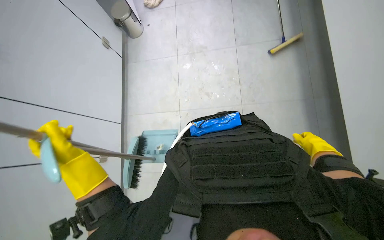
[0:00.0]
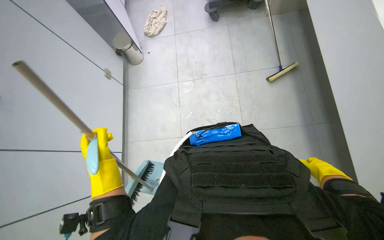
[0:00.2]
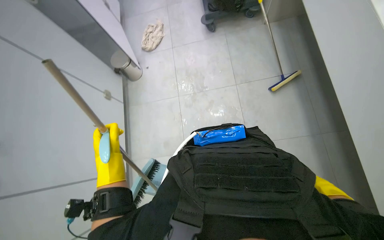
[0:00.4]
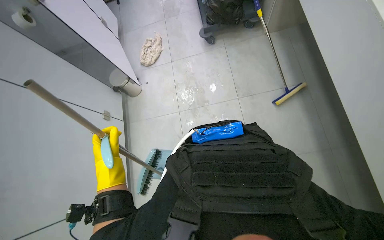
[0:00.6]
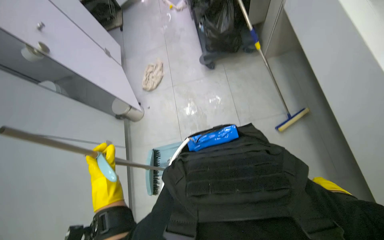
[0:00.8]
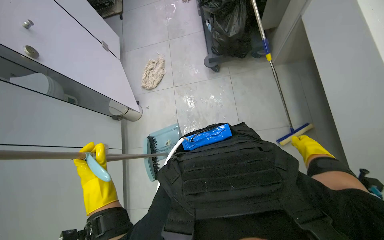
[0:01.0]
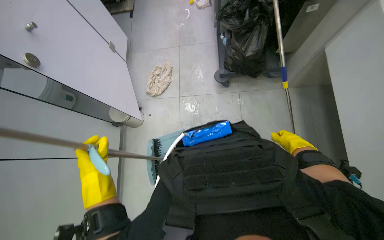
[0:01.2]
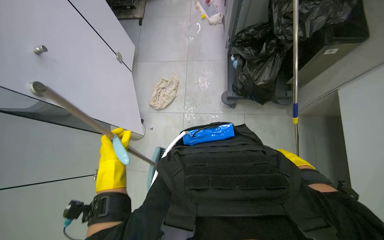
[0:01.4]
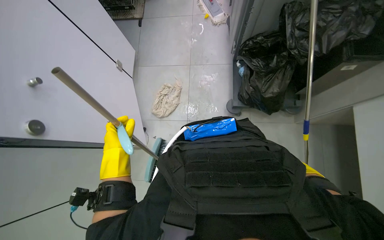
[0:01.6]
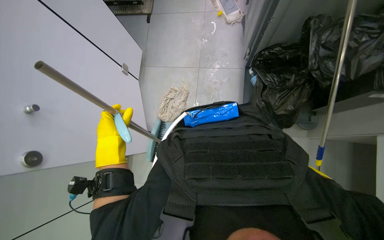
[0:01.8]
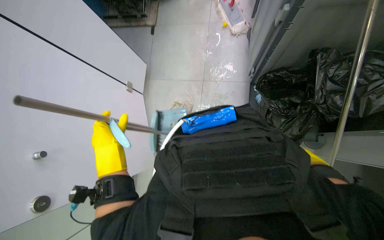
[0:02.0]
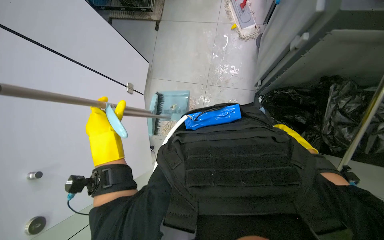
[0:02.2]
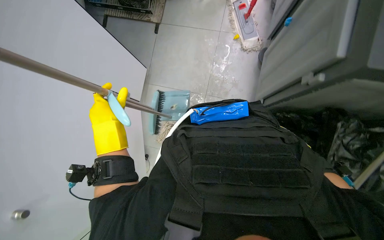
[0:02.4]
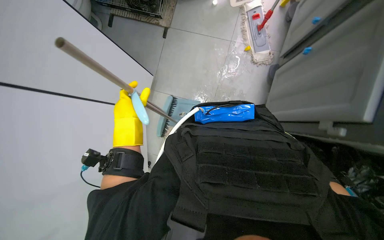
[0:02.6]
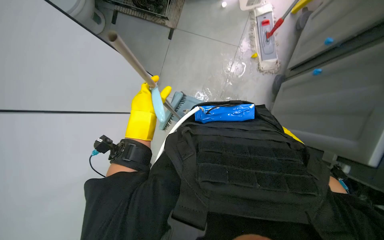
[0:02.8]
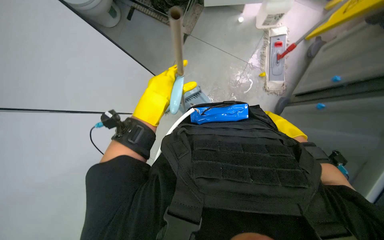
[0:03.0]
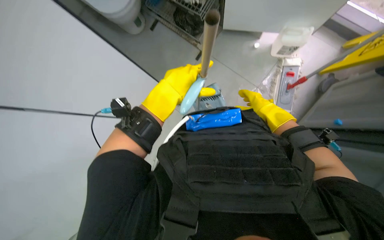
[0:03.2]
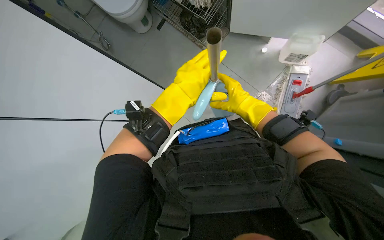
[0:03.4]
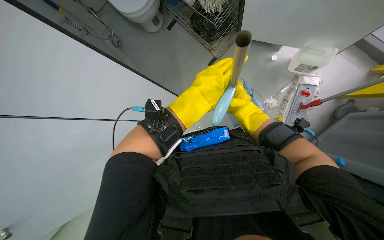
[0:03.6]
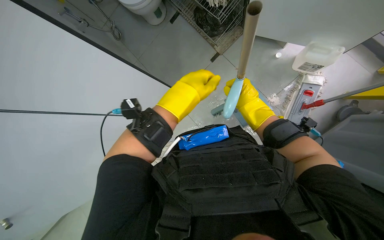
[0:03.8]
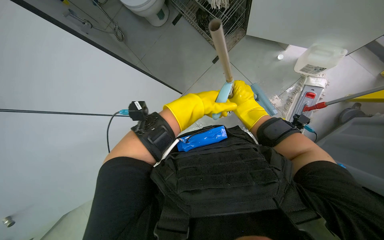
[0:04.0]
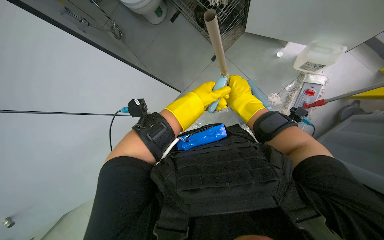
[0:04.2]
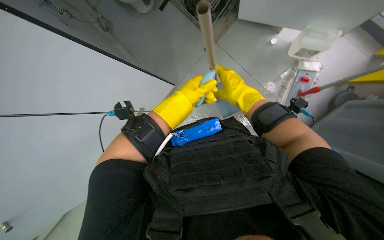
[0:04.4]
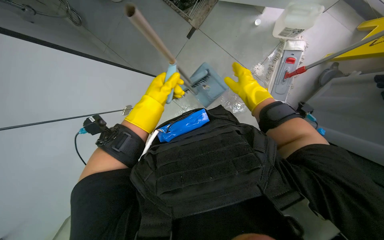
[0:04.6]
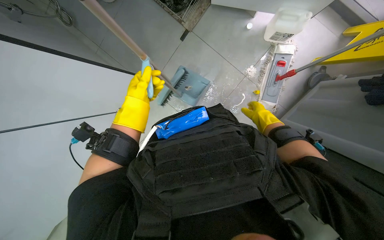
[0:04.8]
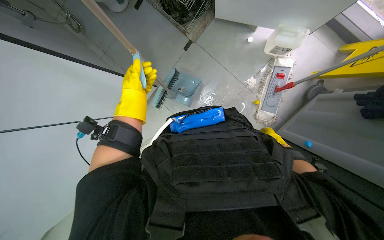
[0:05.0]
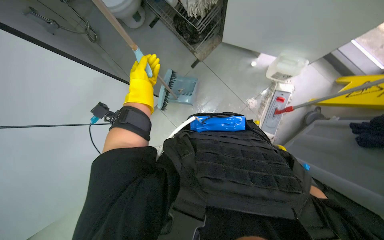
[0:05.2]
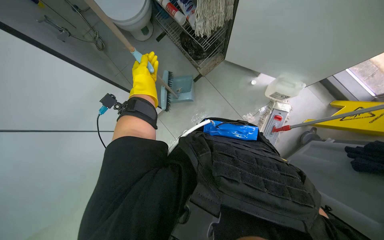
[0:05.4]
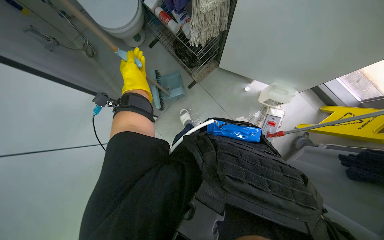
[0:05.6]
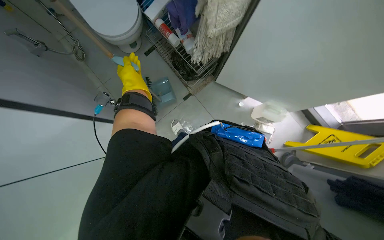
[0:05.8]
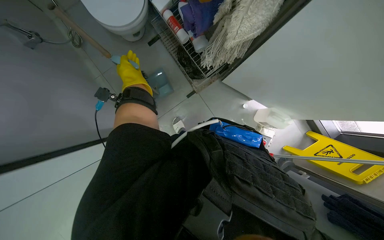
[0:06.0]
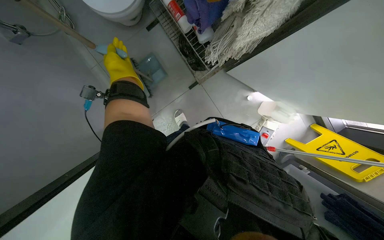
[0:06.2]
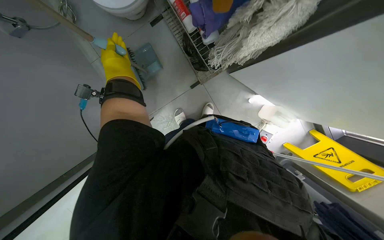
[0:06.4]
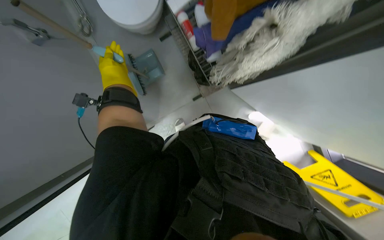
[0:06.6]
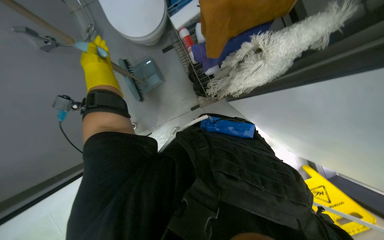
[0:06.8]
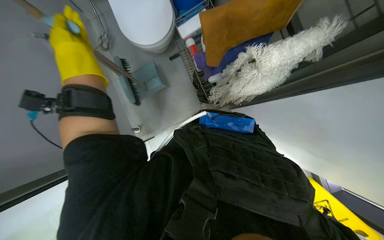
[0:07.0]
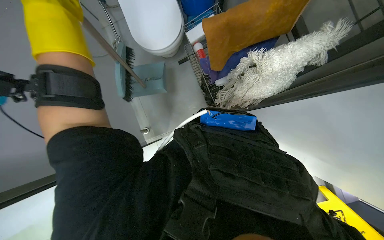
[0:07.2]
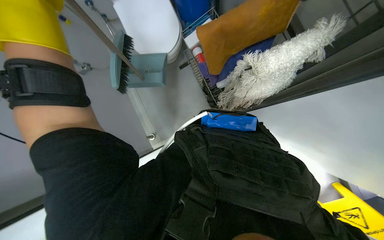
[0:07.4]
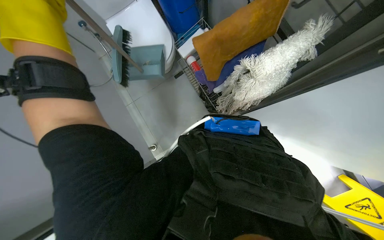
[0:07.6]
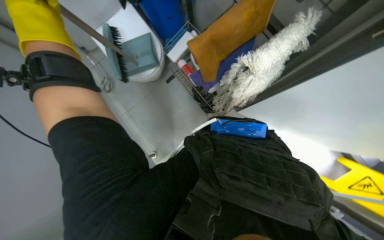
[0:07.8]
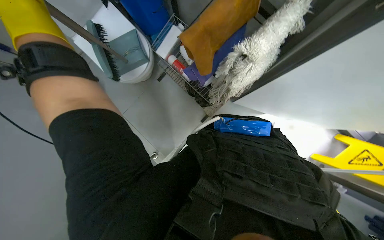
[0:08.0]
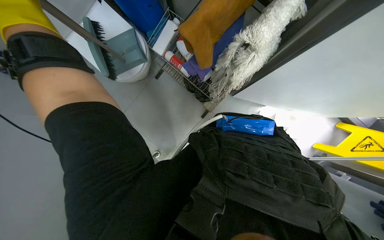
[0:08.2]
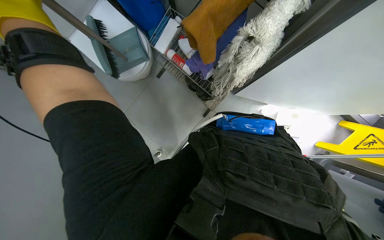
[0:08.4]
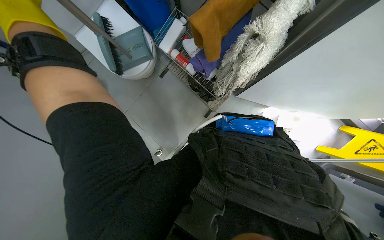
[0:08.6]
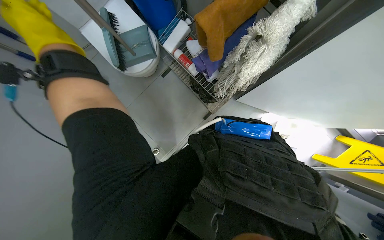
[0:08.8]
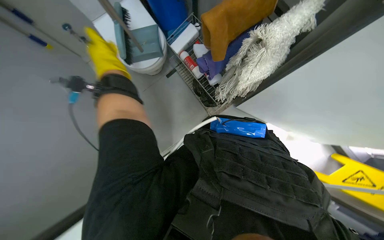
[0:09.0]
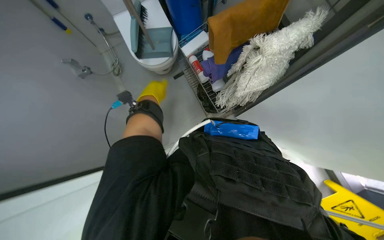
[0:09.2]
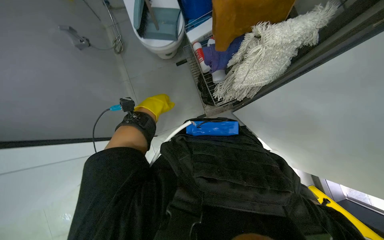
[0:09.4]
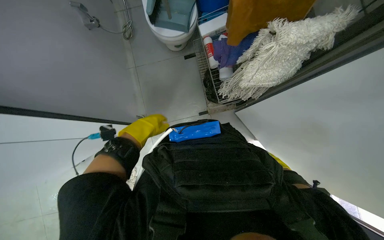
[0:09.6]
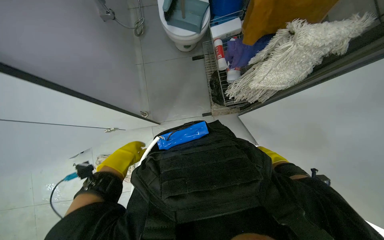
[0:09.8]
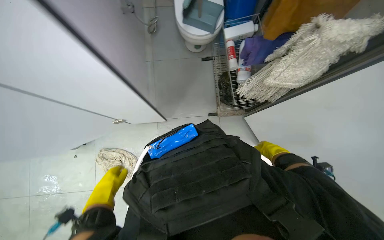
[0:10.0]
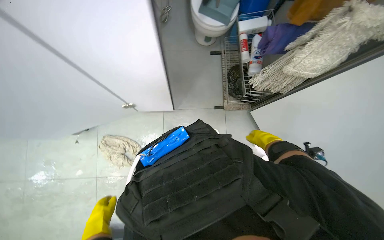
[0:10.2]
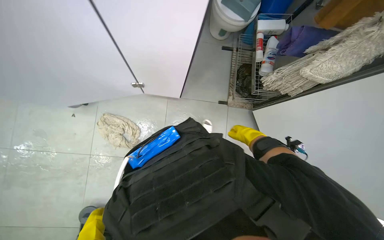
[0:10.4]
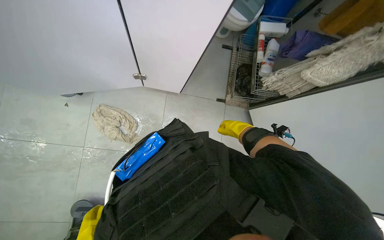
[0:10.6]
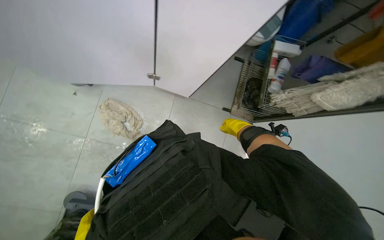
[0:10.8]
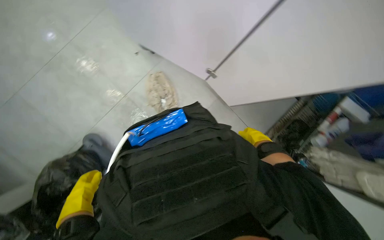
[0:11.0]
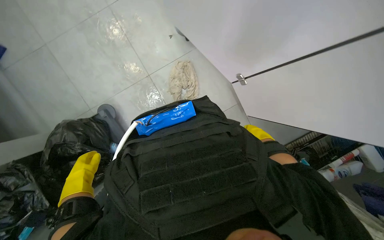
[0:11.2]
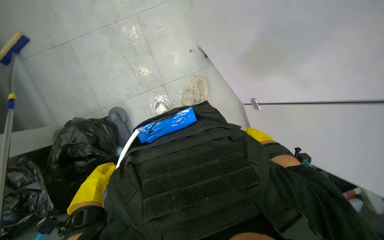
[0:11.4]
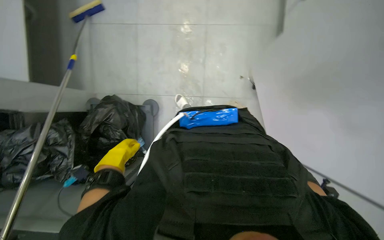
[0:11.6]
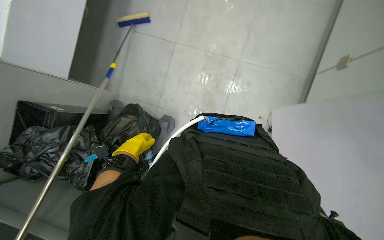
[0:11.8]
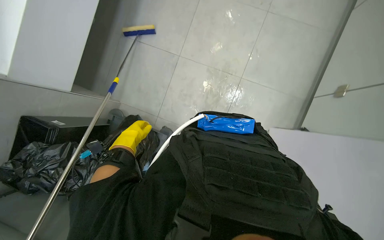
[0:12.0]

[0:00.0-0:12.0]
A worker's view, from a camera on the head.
Job: organizing items.
The whole recording: Washing and storing broom and dustpan. The worker washes the broom and dustpan in the sink, puts them away in their place, and organizes the cleaning supplies.
0:00.0 to 0:01.6: The wearer moves approximately 70 cm. The view tips upward by about 20 degrees.
0:01.6 to 0:03.0: The left hand heads up the picture, covering some 30 cm.
0:03.0 to 0:04.4: The left hand shifts some 15 cm to the right and farther from the camera.
0:04.4 to 0:06.0: The view swings roughly 15 degrees to the right. The left hand heads up the picture, to the left and farther from the camera, covering roughly 50 cm.
0:09.0 to 0:10.4: The head travels about 50 cm. The scene turns about 45 degrees clockwise in the picture.
0:10.4 to 0:12.0: The wearer looks some 15 degrees further upward. The scene rotates clockwise by approximately 80 degrees.

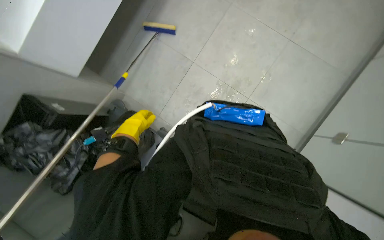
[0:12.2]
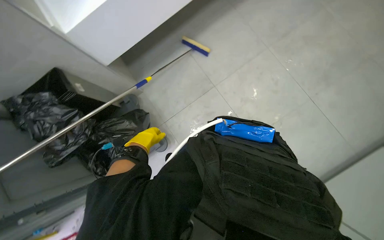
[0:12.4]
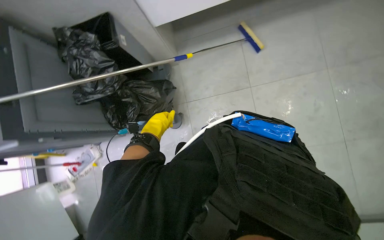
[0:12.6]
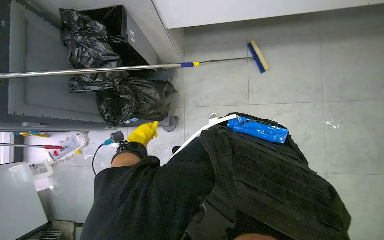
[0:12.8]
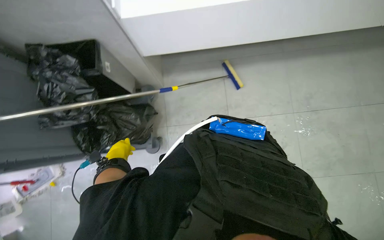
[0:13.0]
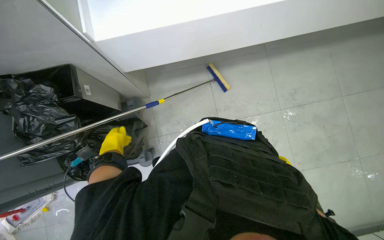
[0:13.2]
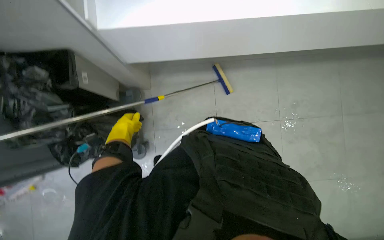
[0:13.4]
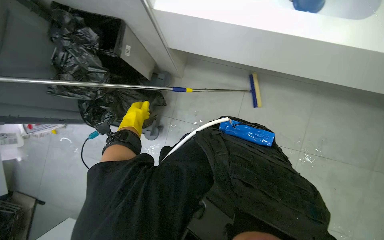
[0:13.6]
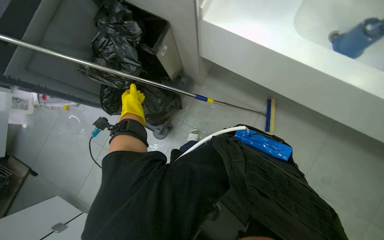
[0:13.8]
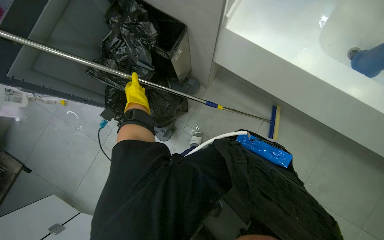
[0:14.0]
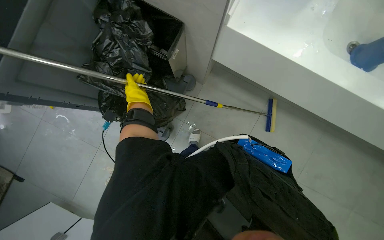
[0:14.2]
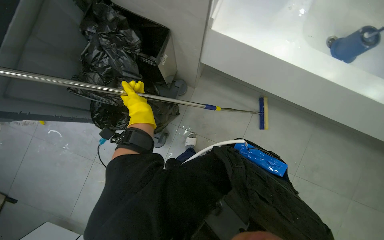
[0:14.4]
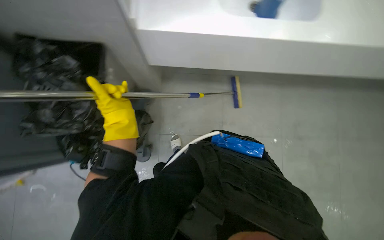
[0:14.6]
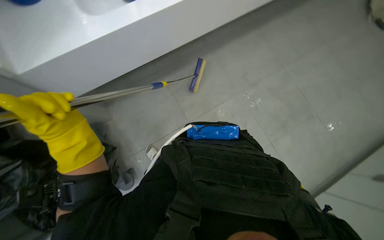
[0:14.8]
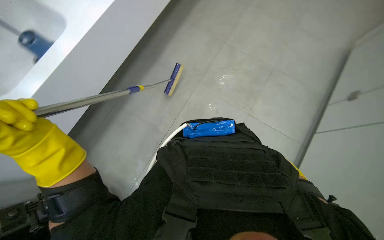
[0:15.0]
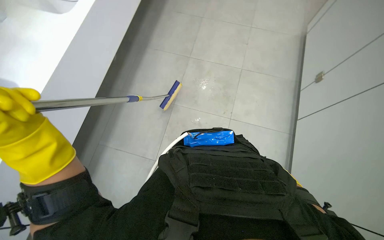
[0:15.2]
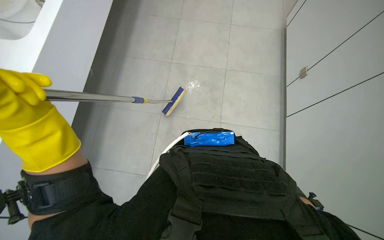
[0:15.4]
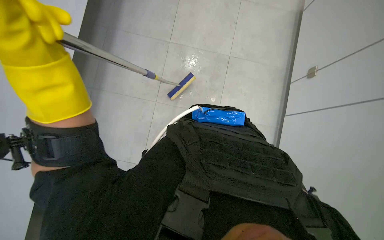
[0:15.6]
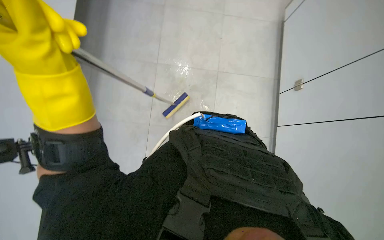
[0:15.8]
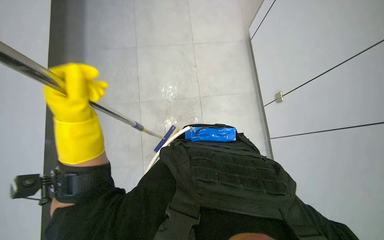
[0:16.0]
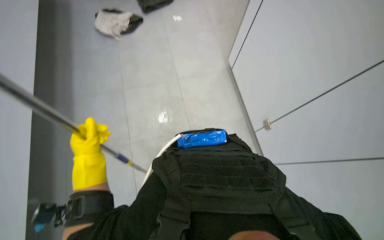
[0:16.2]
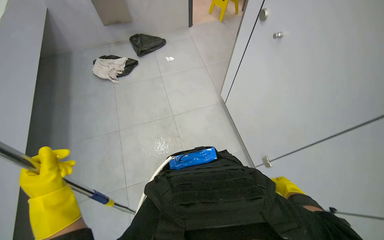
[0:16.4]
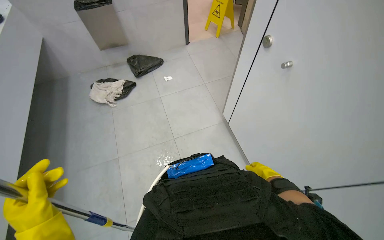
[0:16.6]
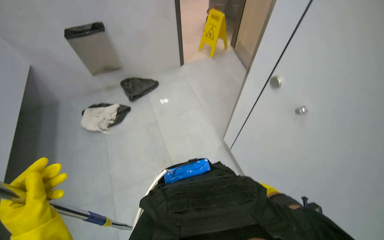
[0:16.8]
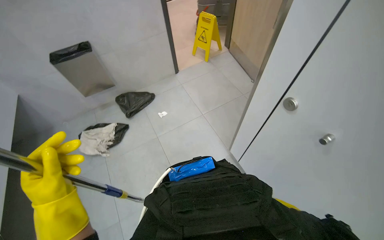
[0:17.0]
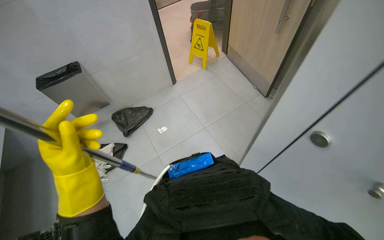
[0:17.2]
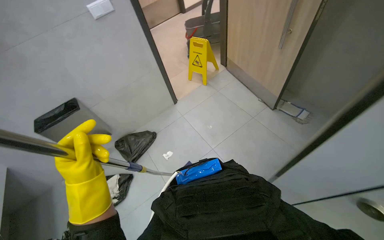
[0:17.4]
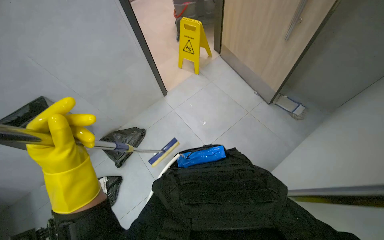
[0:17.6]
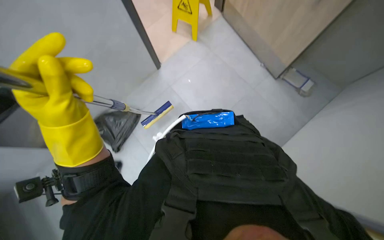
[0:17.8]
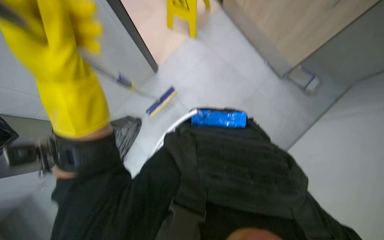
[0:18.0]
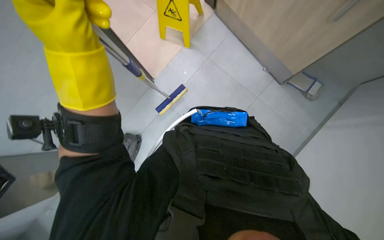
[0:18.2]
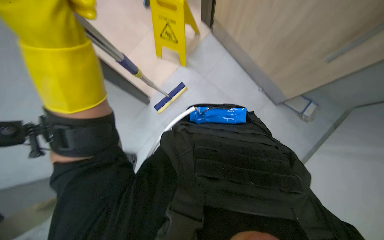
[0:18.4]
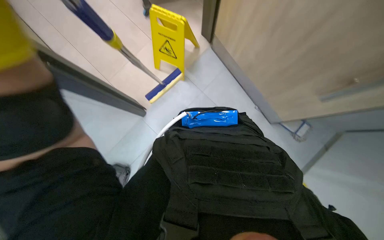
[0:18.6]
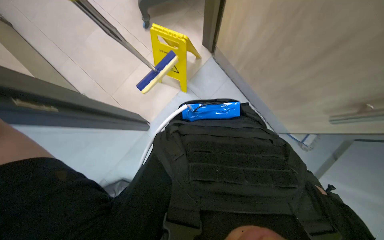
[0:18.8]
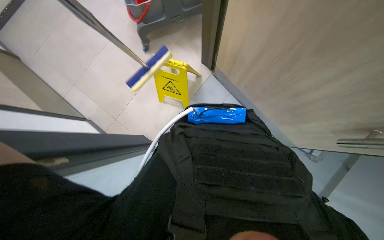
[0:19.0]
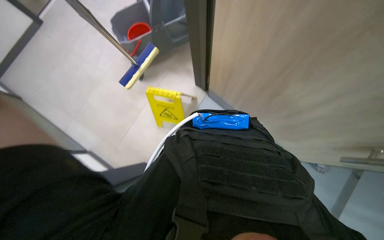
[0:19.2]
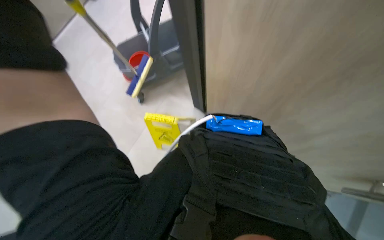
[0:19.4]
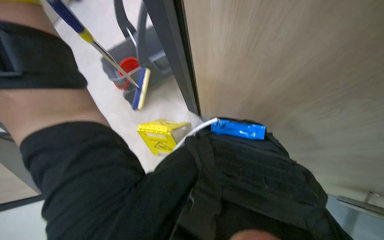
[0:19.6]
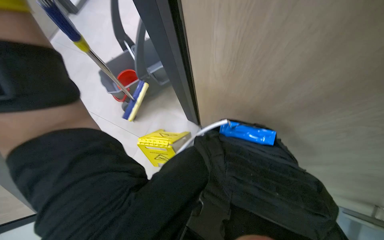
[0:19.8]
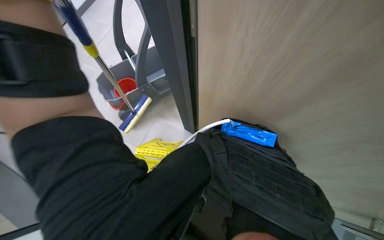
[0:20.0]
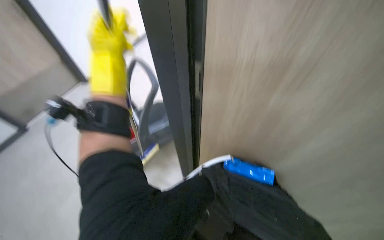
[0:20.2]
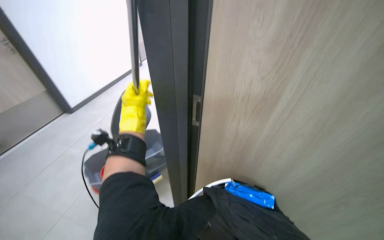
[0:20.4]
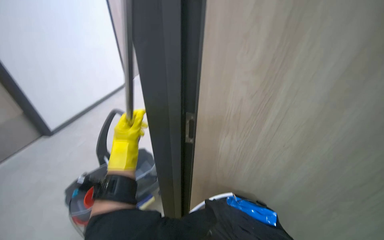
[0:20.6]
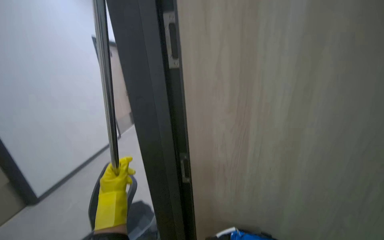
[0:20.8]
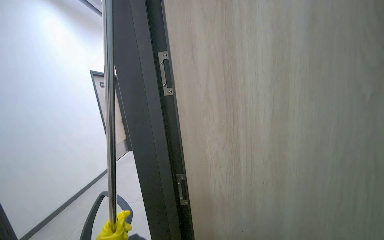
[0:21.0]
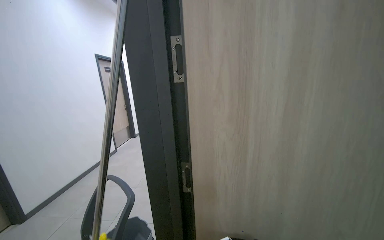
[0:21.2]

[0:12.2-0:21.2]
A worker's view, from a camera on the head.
Job: organizing items.
The whole recording: Washing and storing broom and dustpan. The worker washes the broom and dustpan in the sink, puts them away in their place, and organizes the cleaning supplies.
0:12.2 to 0:13.8: The scene turns about 80 degrees clockwise in the picture.
0:13.8 to 0:15.2: The head rotates approximately 60 degrees to the right.
0:15.2 to 0:16.6: The view tilts about 30 degrees upward.
0:18.2 to 0:19.8: The view tilts about 25 degrees upward.
0:19.8 to 0:21.2: The wearer's head swings roughly 20 degrees to the right. The camera pitches upward, by approximately 50 degrees.
